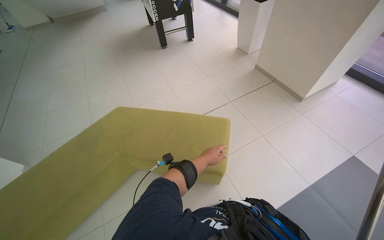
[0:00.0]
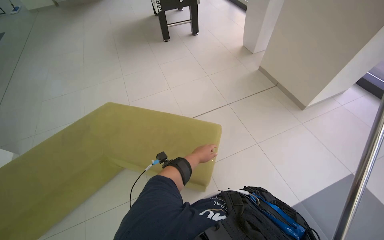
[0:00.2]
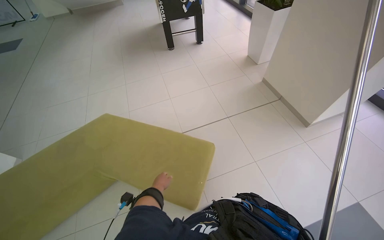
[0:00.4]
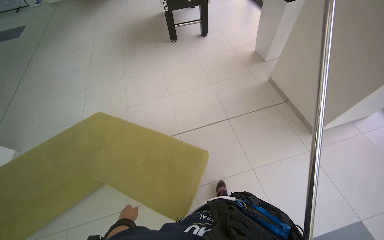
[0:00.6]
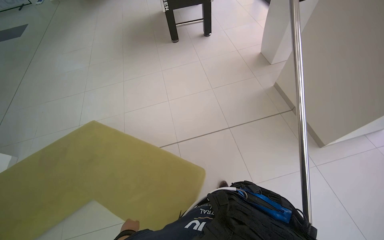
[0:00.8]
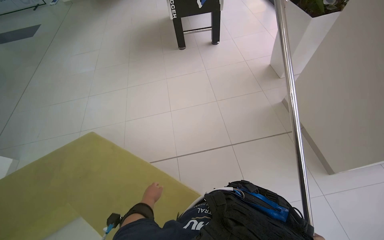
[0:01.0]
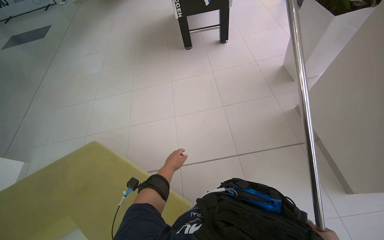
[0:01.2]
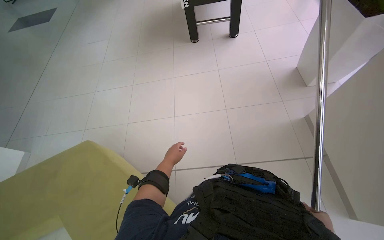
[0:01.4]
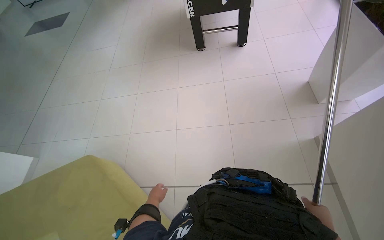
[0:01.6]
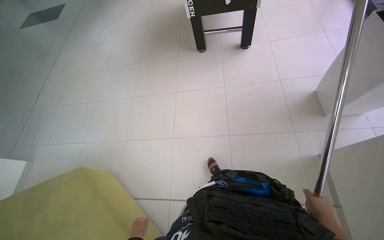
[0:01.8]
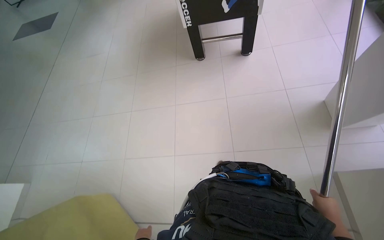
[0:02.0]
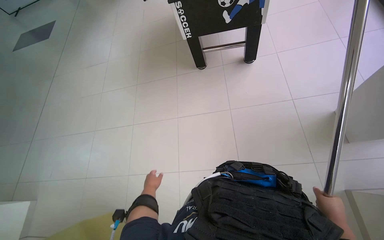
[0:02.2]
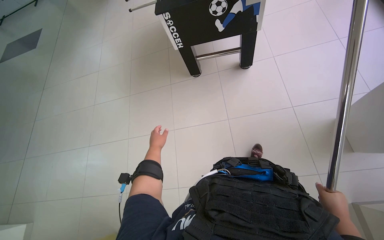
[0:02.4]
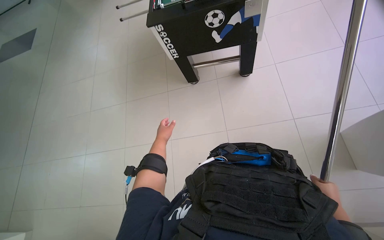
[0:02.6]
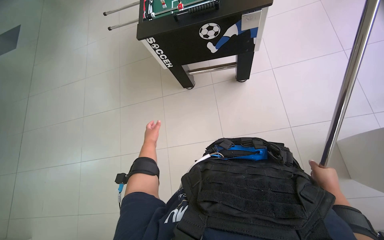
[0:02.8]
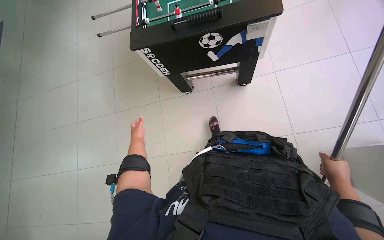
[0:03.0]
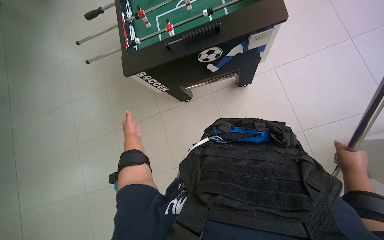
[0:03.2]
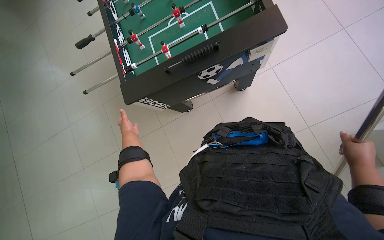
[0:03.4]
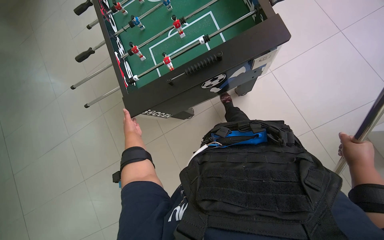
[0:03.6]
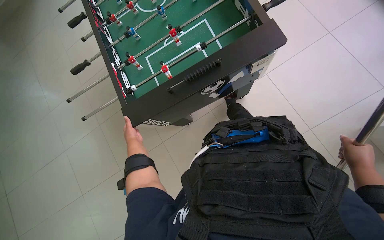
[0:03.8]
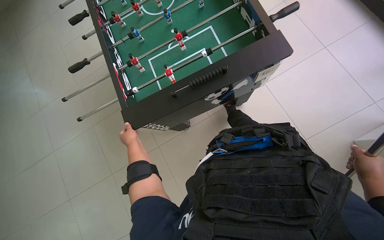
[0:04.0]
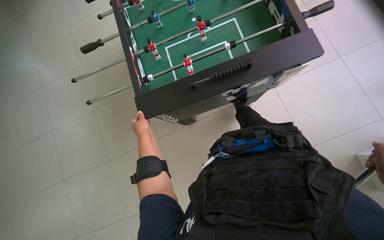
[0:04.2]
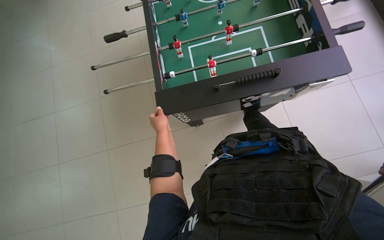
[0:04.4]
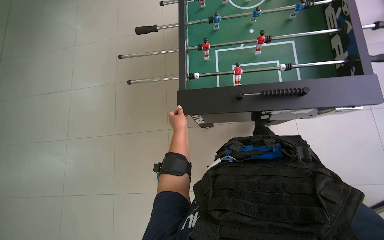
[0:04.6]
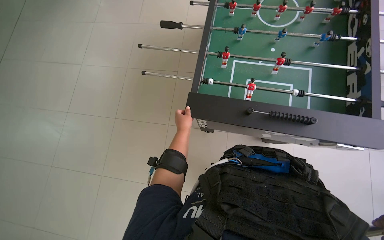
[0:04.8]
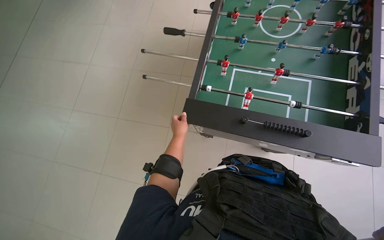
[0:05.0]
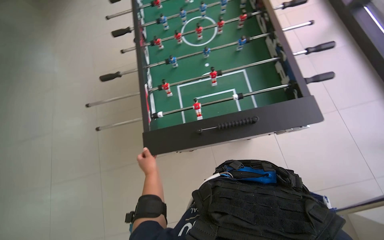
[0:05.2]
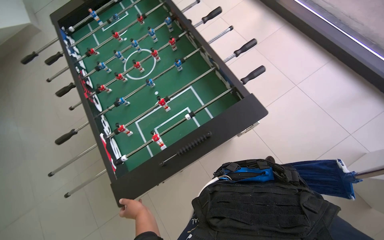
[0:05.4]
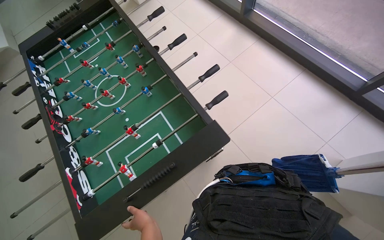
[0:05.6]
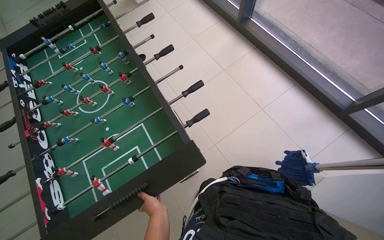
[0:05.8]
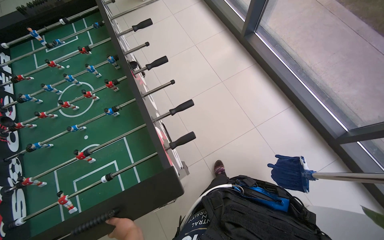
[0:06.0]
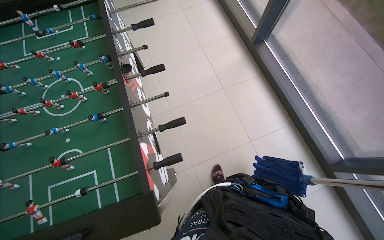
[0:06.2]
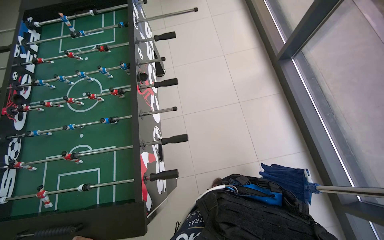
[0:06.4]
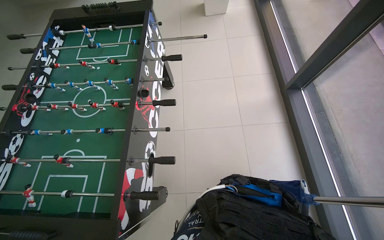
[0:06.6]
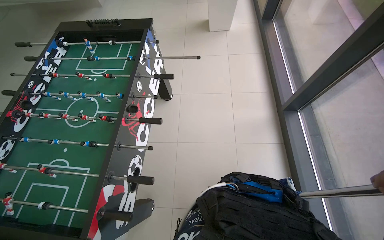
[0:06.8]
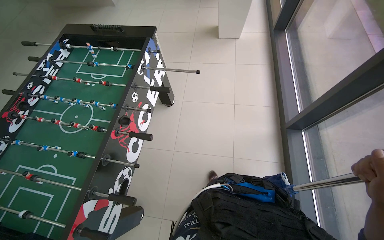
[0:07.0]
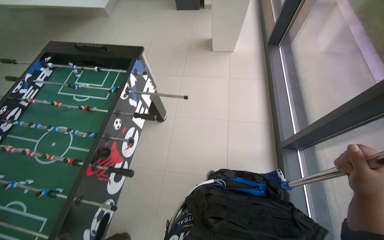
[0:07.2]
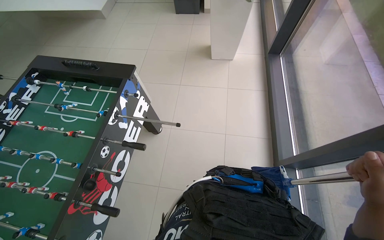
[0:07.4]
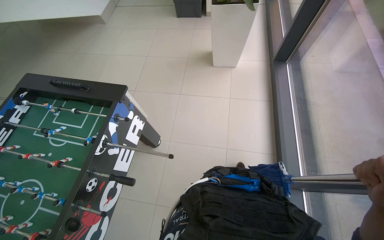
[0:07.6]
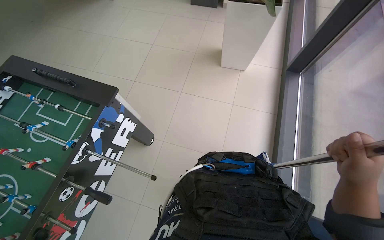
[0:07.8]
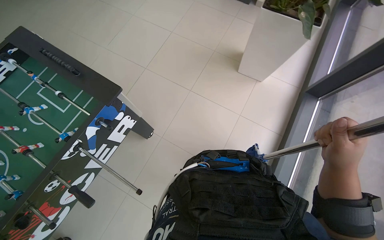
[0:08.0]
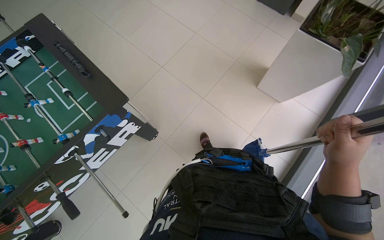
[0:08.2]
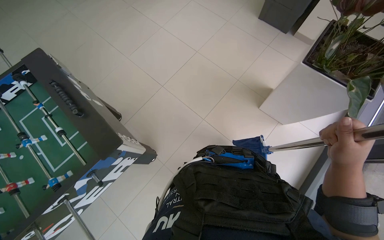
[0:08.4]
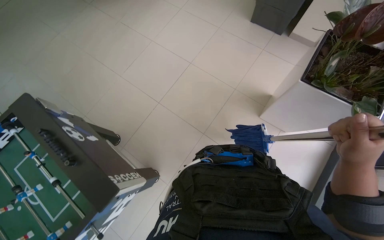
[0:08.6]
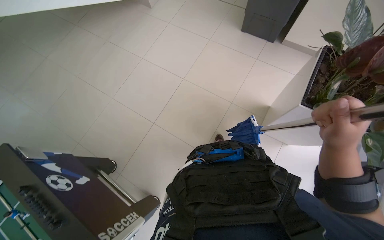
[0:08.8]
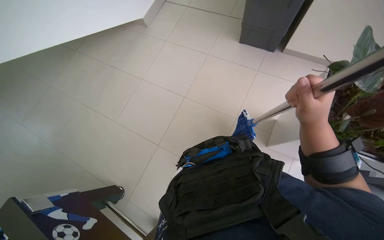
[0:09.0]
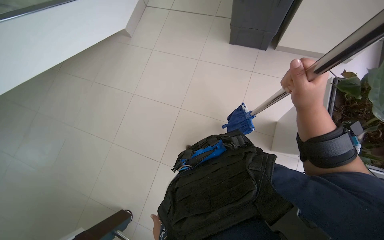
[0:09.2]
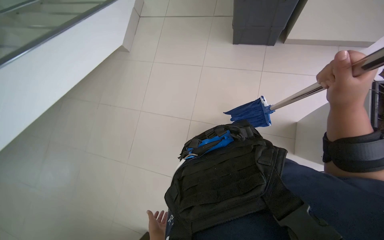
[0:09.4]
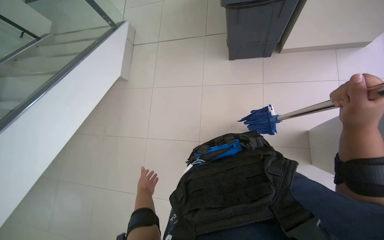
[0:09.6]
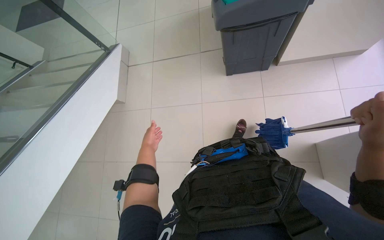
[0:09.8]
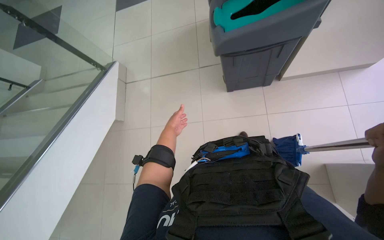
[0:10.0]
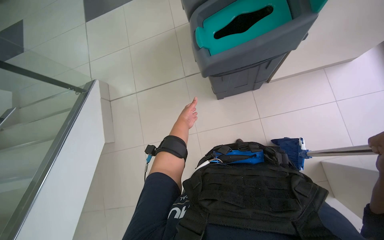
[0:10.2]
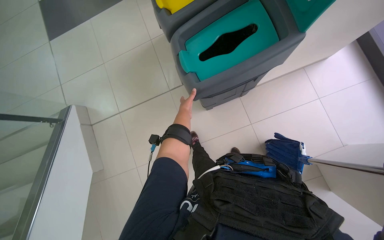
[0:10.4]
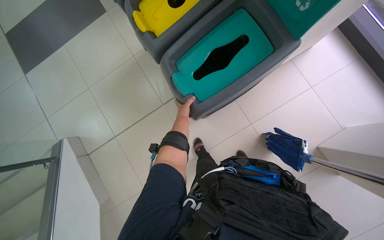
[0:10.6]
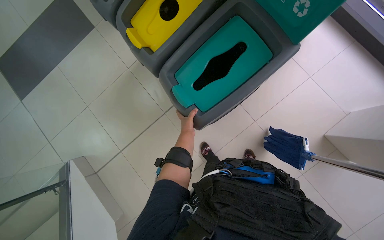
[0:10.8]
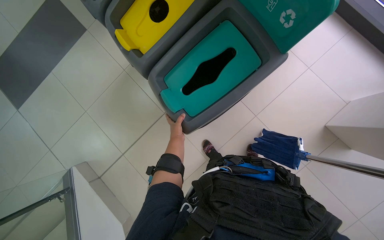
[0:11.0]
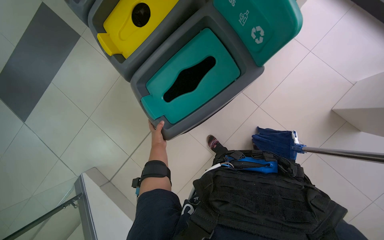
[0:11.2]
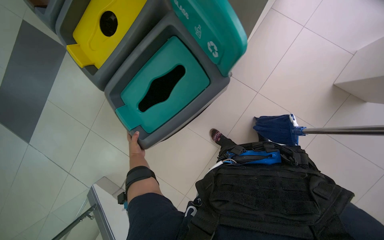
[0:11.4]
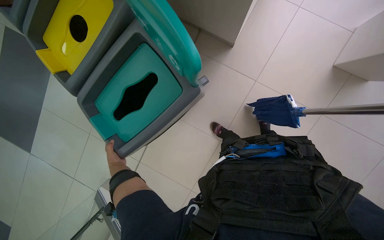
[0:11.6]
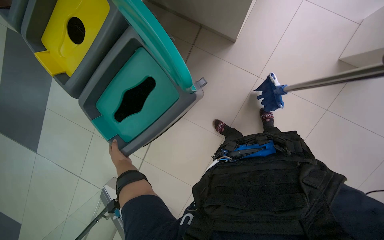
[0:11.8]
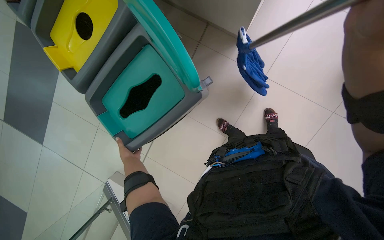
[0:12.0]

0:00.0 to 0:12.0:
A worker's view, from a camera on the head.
Job: mopping floor.
The whole recording: Mopping the floor. The worker wrings the mop head, attaches it to the handle, and mops the floor.
0:00.0 to 0:01.6: The camera is carried about 1 m. The wearer's head swings about 25 degrees to the left.
0:01.6 to 0:03.0: The head travels about 1.5 m. The camera pitches downward, by roughly 15 degrees.
0:03.0 to 0:04.4: The head travels approximately 50 cm.
0:04.4 to 0:06.0: The head travels about 70 cm.
0:06.0 to 0:07.6: The camera travels about 1 m. The wearer's head swings about 40 degrees to the left.
0:07.6 to 0:09.0: The head travels roughly 1 m.
0:09.0 to 0:10.4: The camera travels about 1 m. Everything in view rotates roughly 45 degrees counterclockwise.
0:10.4 to 0:12.0: Everything in view rotates roughly 30 degrees counterclockwise.

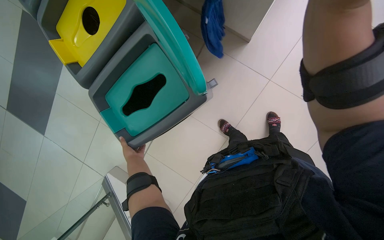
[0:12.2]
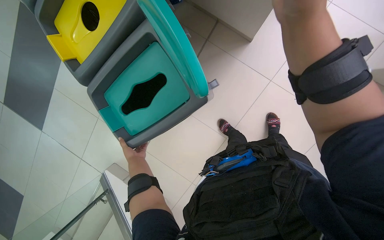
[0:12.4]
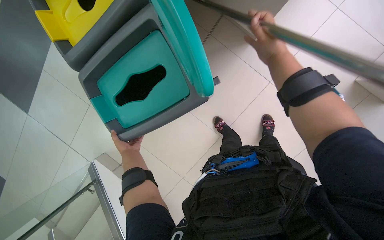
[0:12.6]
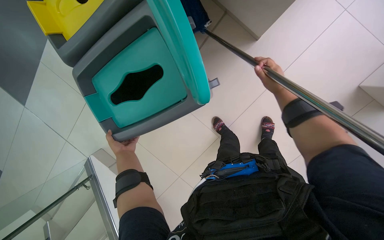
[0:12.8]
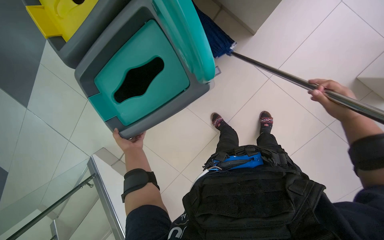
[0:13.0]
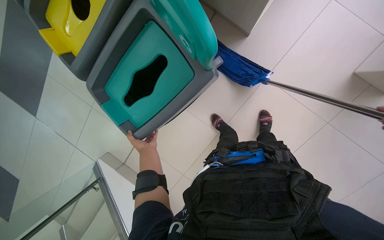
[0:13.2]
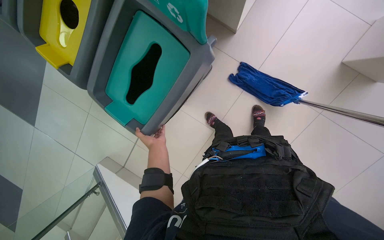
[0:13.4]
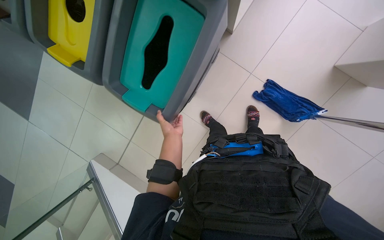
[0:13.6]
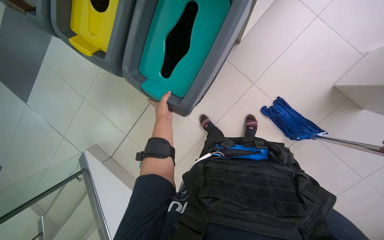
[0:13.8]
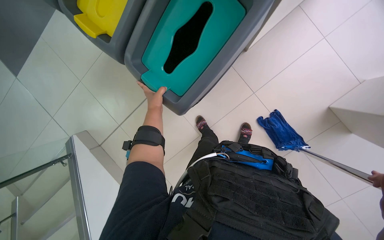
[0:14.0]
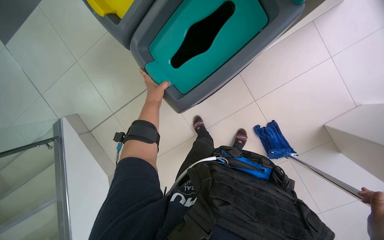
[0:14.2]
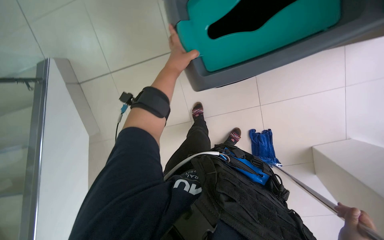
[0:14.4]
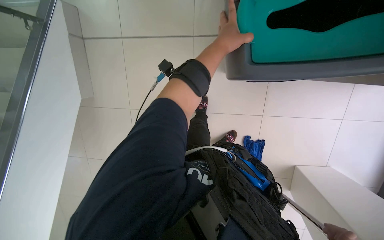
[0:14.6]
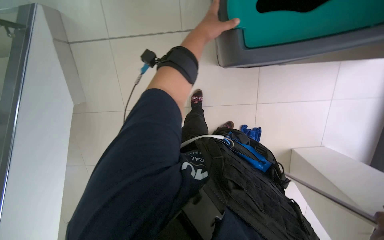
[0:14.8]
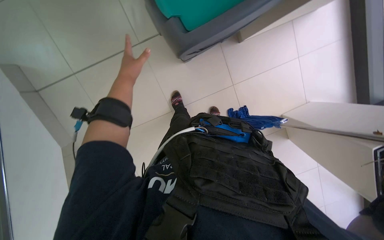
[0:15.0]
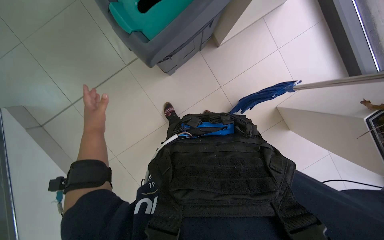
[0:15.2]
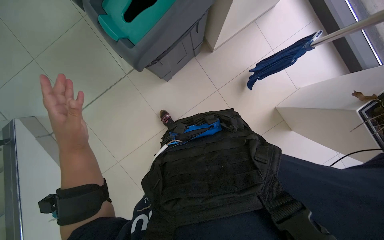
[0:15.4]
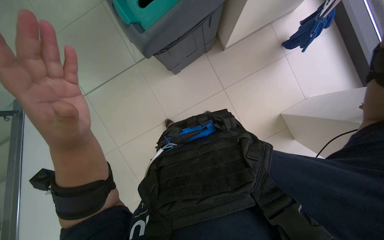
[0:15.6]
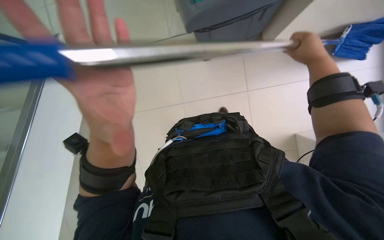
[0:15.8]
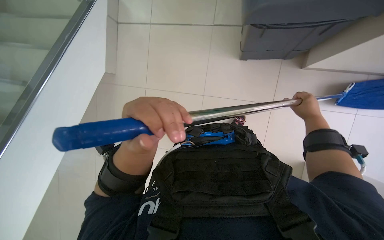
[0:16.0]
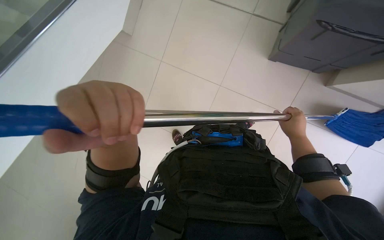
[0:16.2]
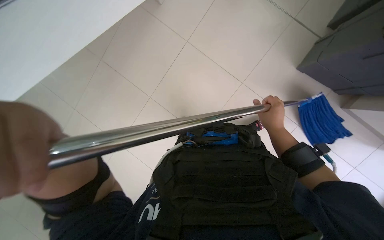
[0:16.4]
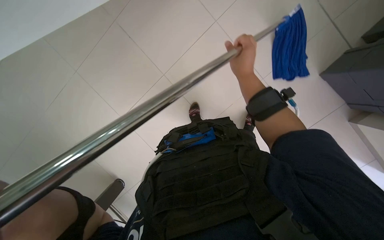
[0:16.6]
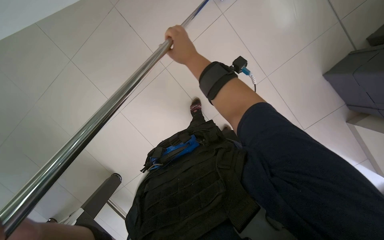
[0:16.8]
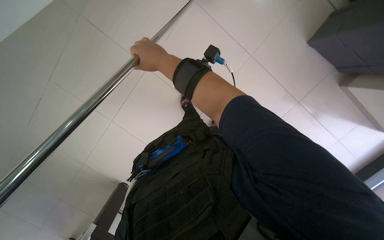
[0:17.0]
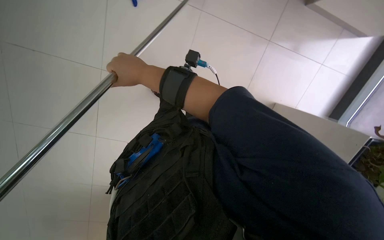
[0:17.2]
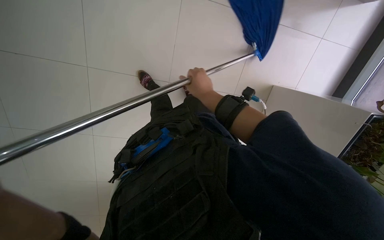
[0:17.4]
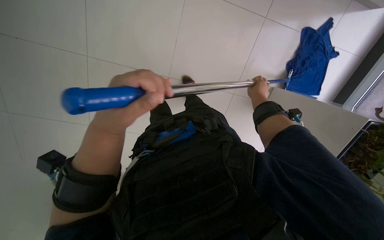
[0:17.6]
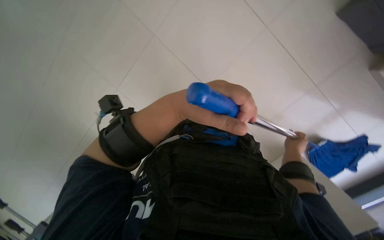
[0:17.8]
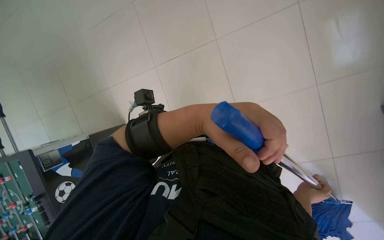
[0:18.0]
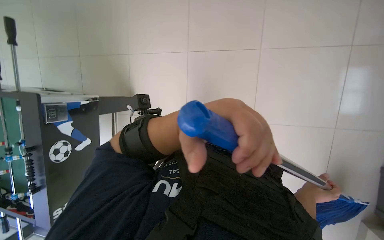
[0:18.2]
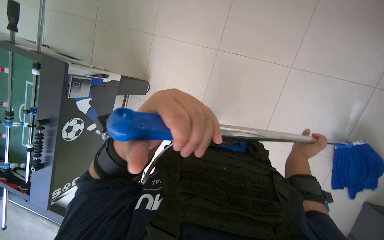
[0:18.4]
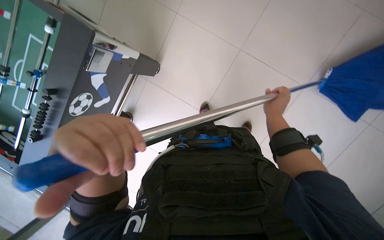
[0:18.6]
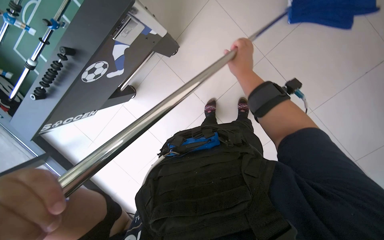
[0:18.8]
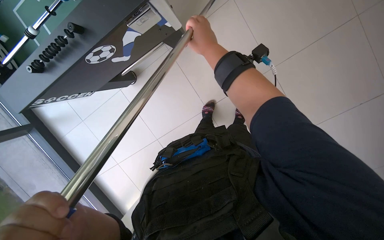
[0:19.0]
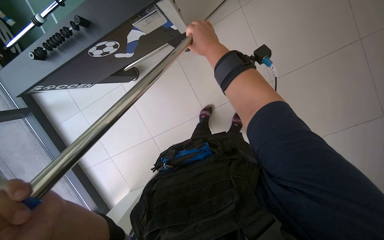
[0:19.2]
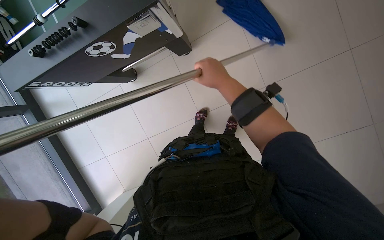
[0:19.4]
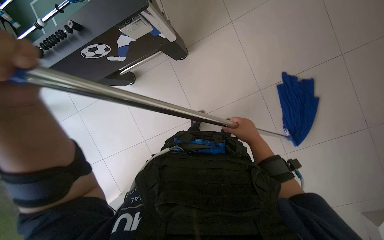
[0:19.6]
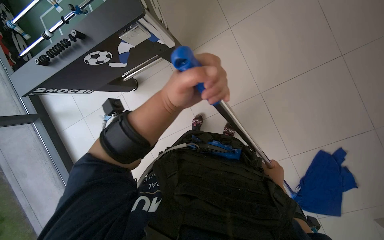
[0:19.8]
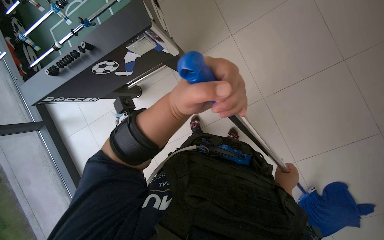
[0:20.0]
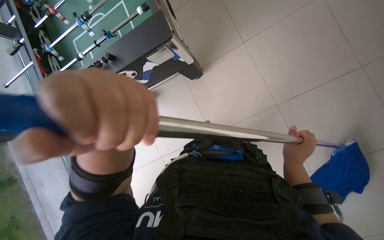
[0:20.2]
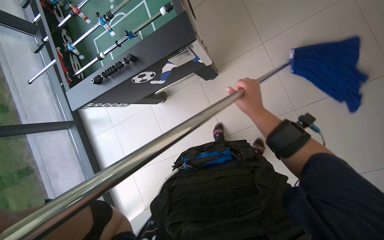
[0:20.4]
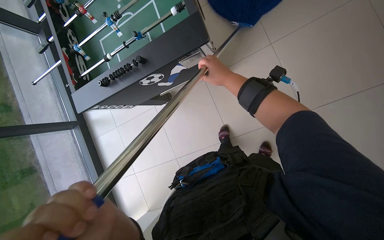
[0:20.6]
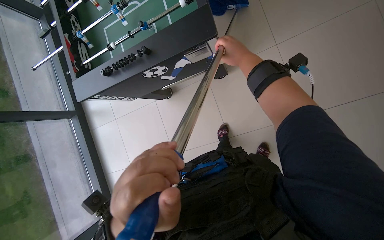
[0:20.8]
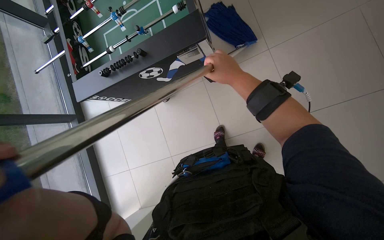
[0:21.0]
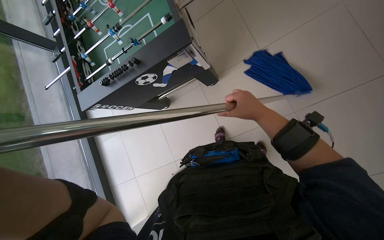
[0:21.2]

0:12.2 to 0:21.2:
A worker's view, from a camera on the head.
Job: mopping floor.
The whole recording: Mopping the floor. The worker wrings the mop head, attaches it to the handle, and mops the floor.
0:12.2 to 0:13.8: The left hand heads to the right and up the picture, covering about 20 cm.
0:16.6 to 0:18.2: The view tips upward by roughly 15 degrees. The right hand is displaced down the picture by some 25 cm.
0:18.2 to 0:19.8: The view tilts about 25 degrees downward.
0:19.8 to 0:21.2: The right hand is displaced up the picture and to the left by roughly 40 cm.
